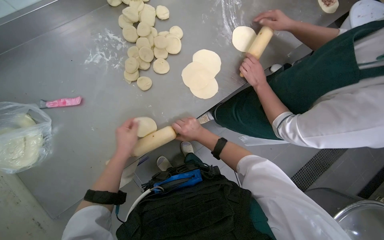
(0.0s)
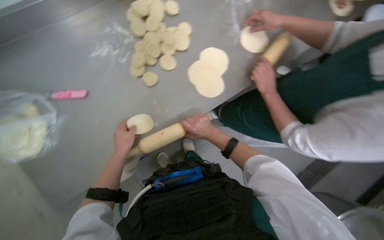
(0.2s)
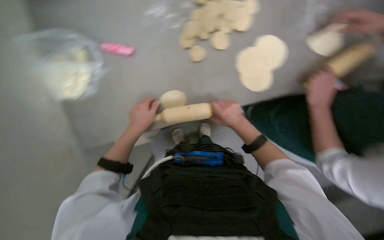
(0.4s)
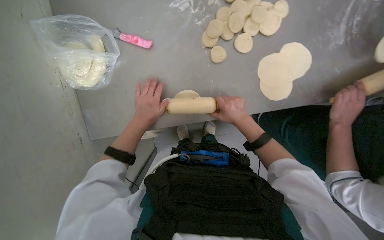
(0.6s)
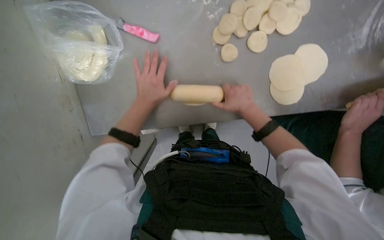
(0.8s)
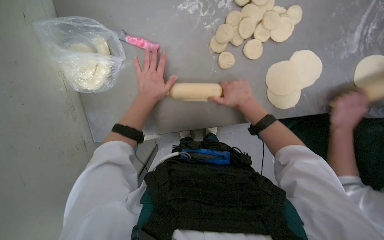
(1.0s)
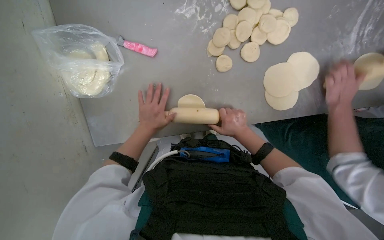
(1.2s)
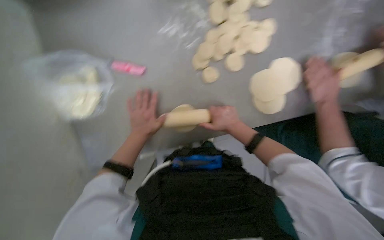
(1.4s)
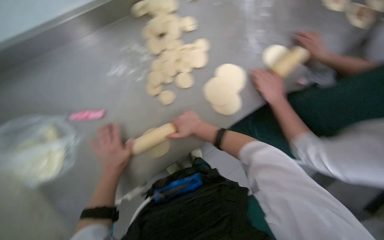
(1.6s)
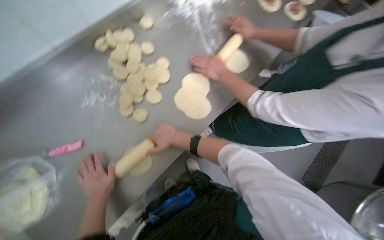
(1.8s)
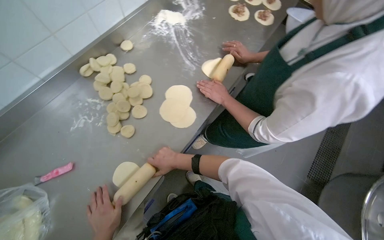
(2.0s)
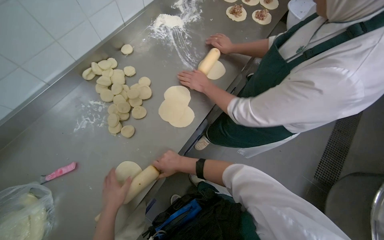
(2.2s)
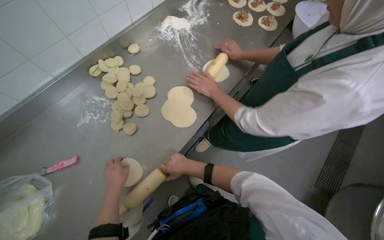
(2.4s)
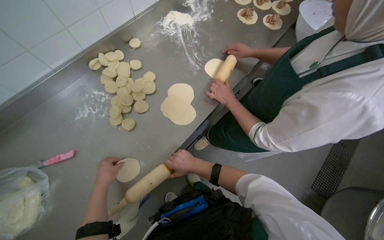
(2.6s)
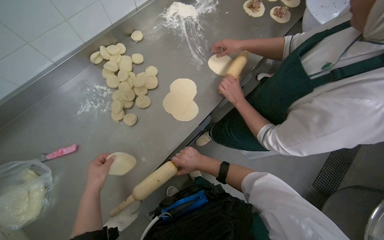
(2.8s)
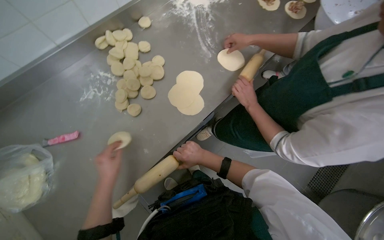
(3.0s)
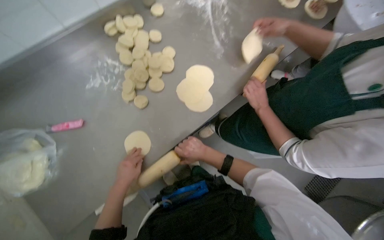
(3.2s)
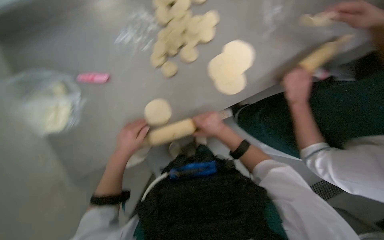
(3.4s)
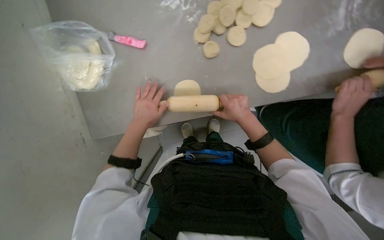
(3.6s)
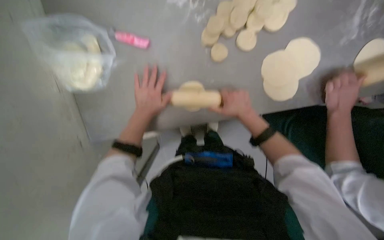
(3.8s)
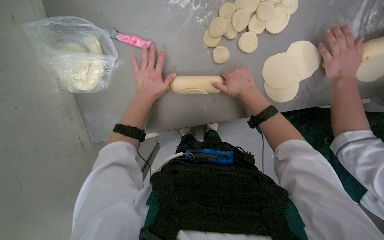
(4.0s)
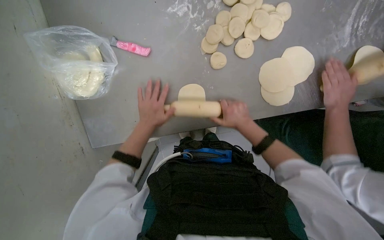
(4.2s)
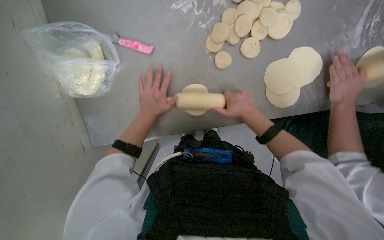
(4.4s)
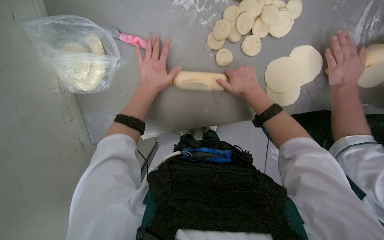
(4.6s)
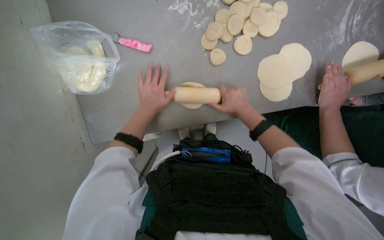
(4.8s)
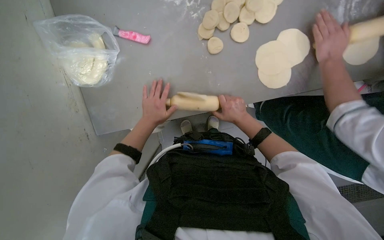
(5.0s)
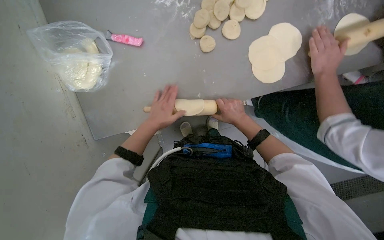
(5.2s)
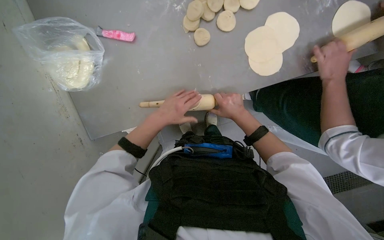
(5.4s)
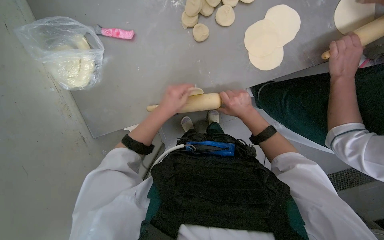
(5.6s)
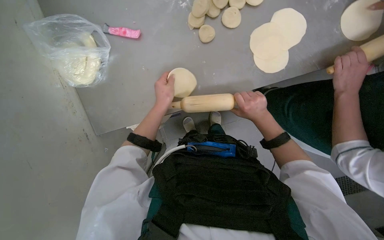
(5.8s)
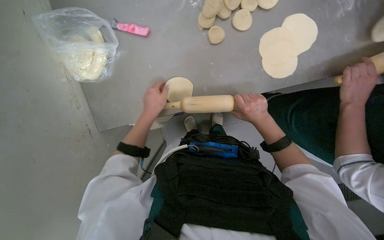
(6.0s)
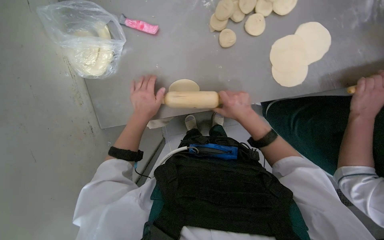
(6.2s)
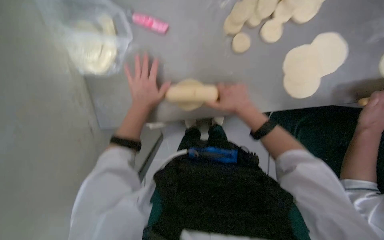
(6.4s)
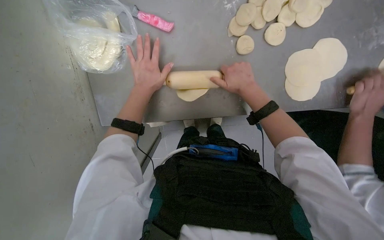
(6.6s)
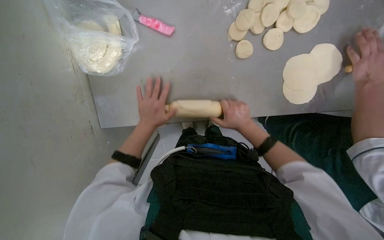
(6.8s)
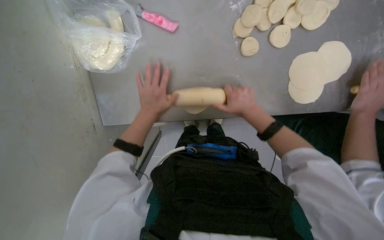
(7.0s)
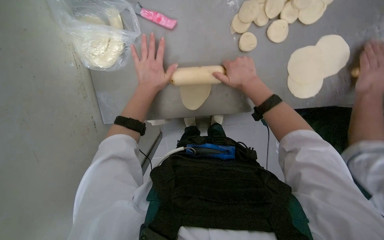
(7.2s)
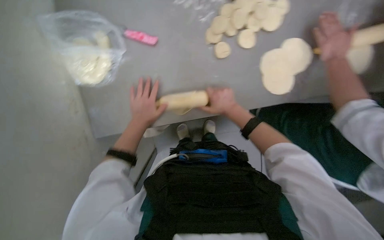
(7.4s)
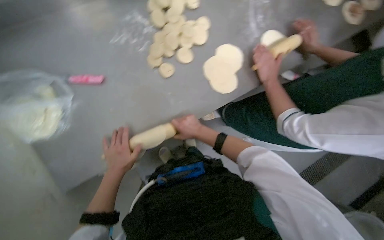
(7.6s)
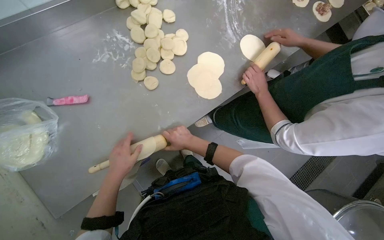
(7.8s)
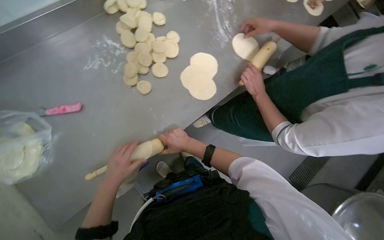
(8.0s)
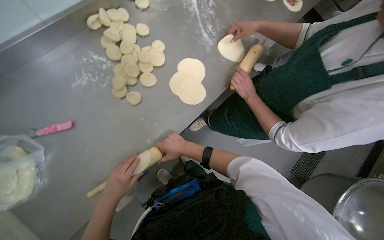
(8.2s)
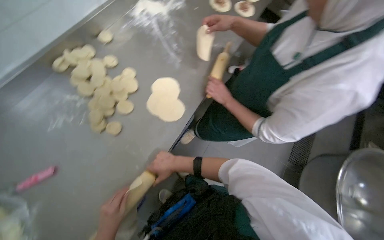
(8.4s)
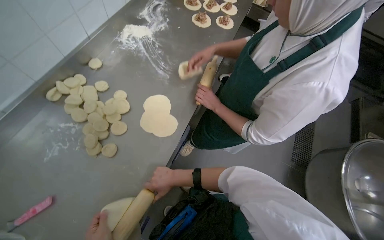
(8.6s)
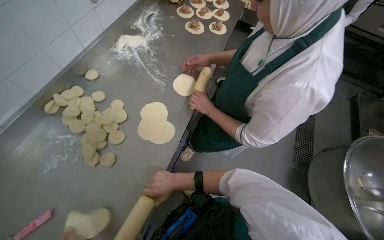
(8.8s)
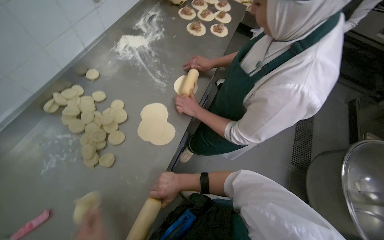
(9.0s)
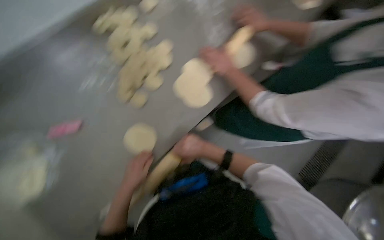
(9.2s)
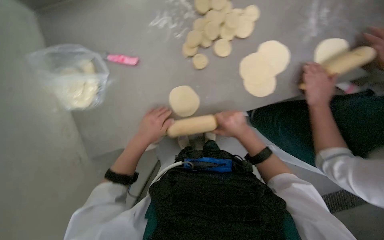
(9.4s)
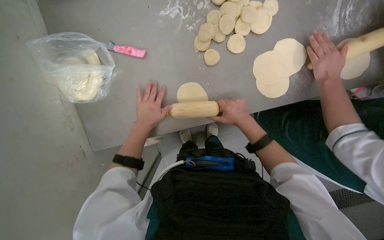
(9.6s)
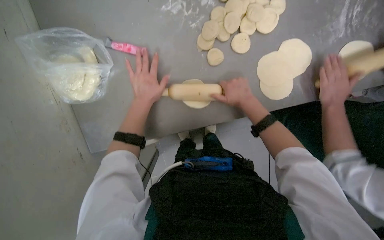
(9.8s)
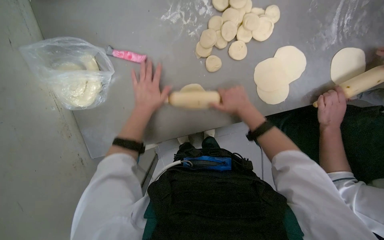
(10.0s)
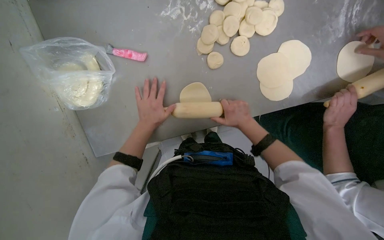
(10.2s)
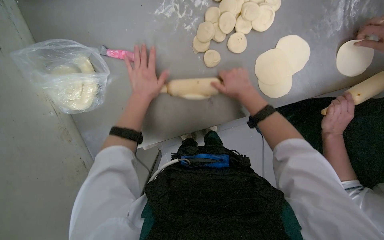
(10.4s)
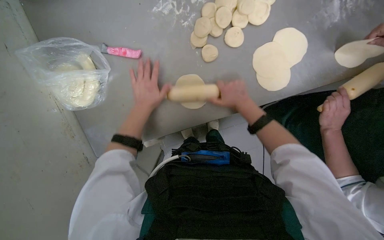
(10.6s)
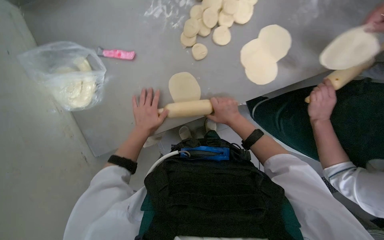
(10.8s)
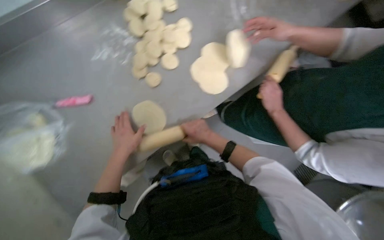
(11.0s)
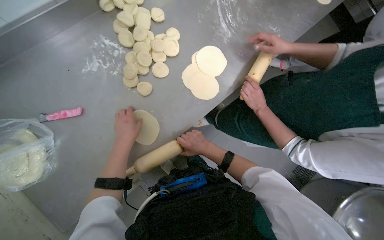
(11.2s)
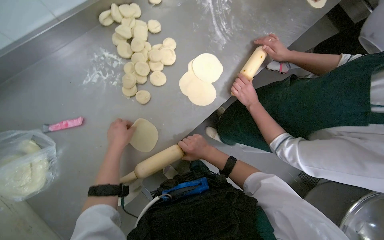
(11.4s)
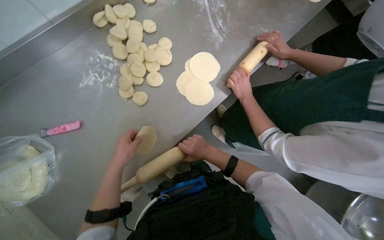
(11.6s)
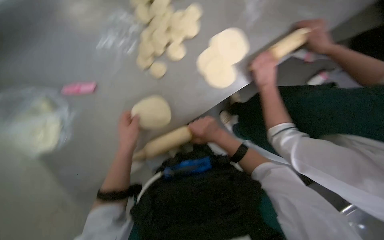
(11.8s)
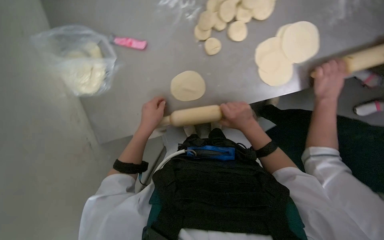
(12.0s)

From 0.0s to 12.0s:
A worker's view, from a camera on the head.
Job: preparing food.
The whole recording: Rolling dough pieces with rolling pin. The worker rolls small pieces of dough into flat circles using a rolling pin on a metal counter.
From 3.0s to 4.4s: The view tilts about 20 degrees downward. Everything in view rotates some 35 degrees clockwise.
From 6.0s to 7.6s: The wearer's head swings roughly 20 degrees to the right.
From 7.6s to 9.0s: The view tilts roughly 15 degrees upward. Everything in view rotates roughly 40 degrees counterclockwise.
From 9.0s to 10.4s: The head rotates approximately 50 degrees to the left. The camera pitches downward, by about 30 degrees.

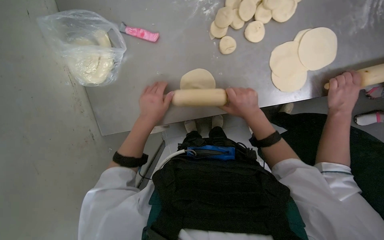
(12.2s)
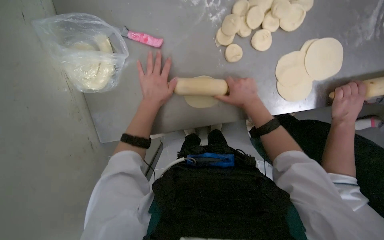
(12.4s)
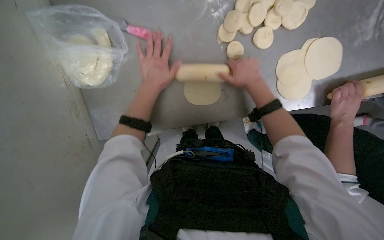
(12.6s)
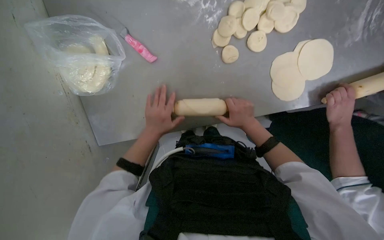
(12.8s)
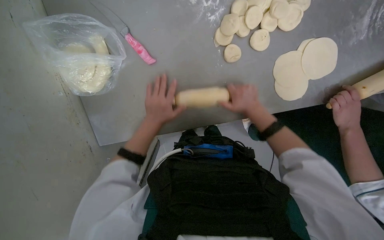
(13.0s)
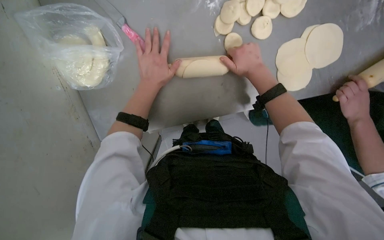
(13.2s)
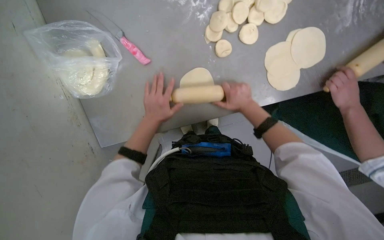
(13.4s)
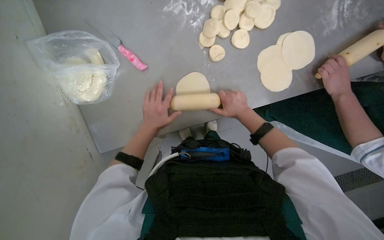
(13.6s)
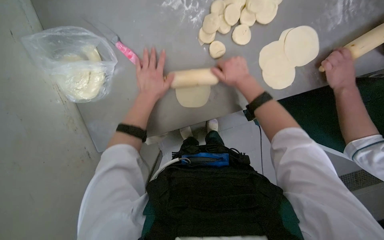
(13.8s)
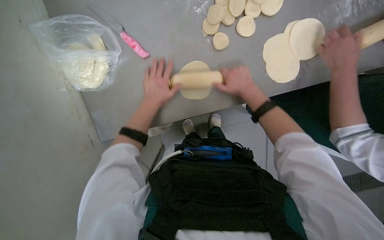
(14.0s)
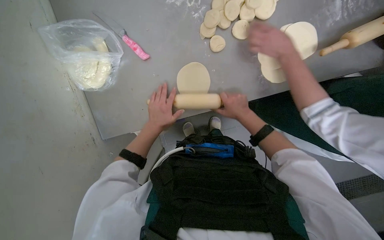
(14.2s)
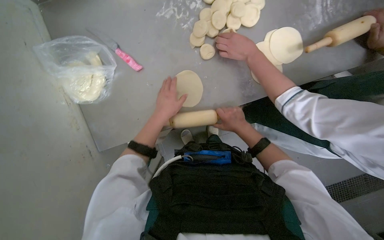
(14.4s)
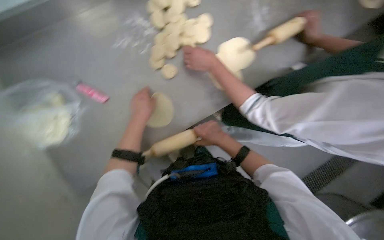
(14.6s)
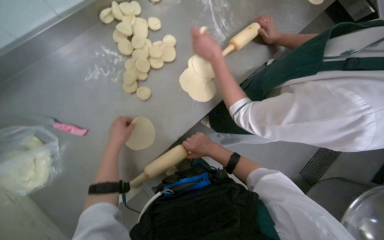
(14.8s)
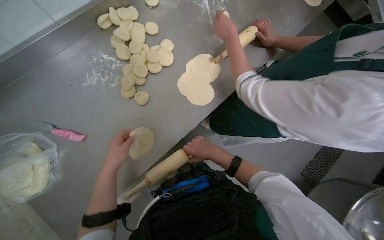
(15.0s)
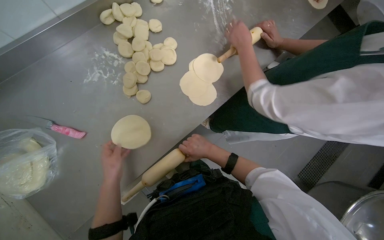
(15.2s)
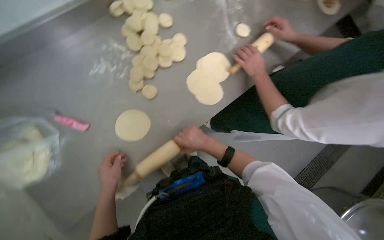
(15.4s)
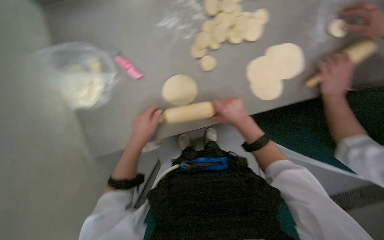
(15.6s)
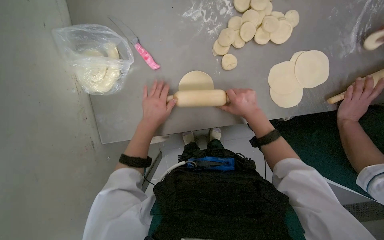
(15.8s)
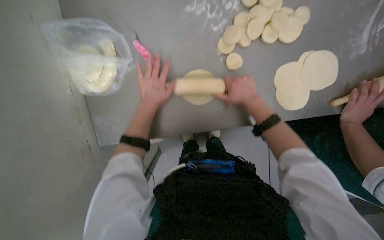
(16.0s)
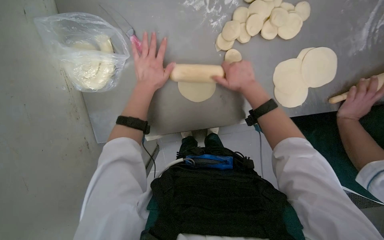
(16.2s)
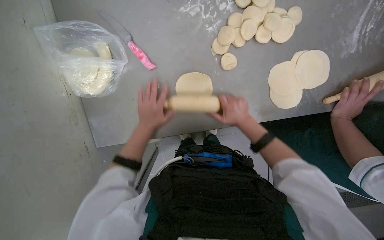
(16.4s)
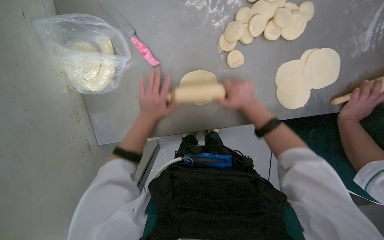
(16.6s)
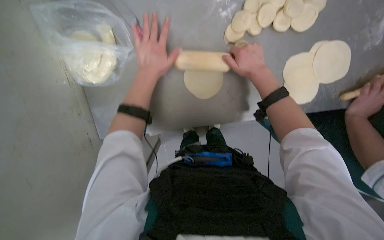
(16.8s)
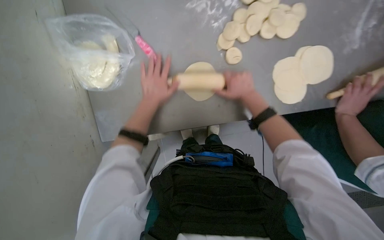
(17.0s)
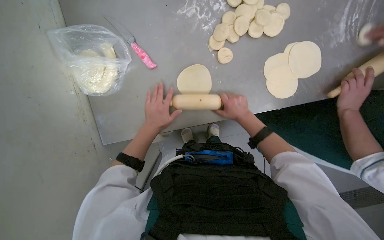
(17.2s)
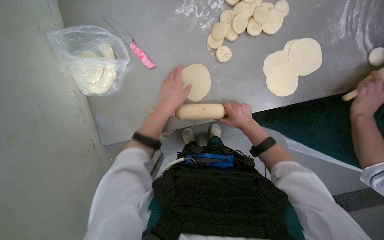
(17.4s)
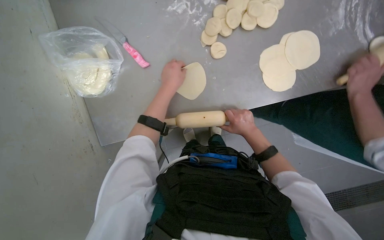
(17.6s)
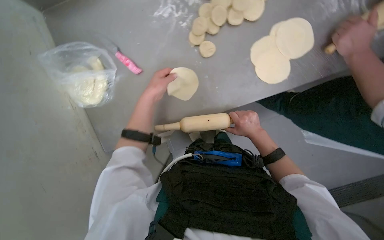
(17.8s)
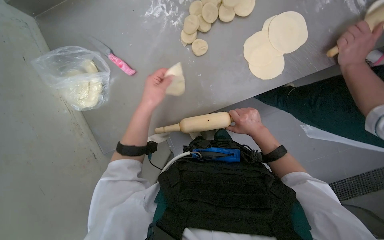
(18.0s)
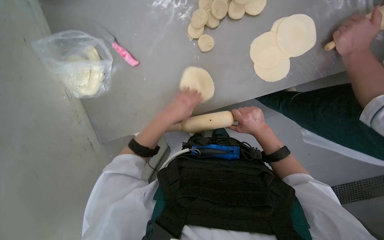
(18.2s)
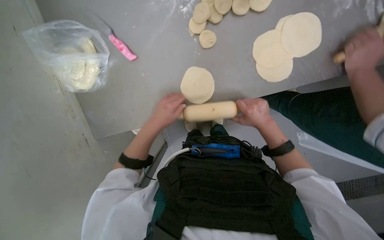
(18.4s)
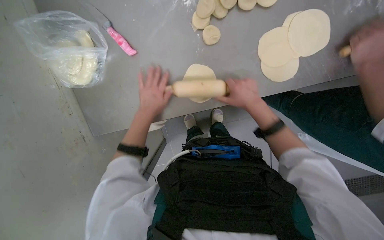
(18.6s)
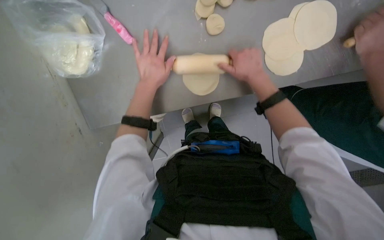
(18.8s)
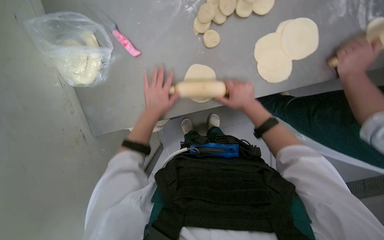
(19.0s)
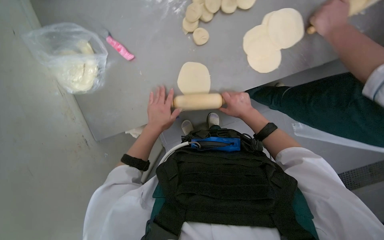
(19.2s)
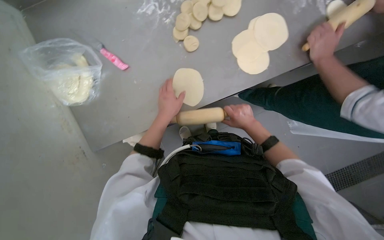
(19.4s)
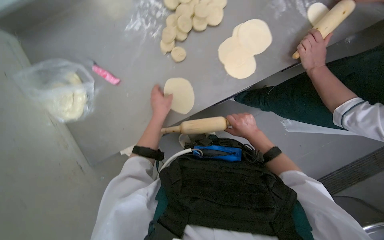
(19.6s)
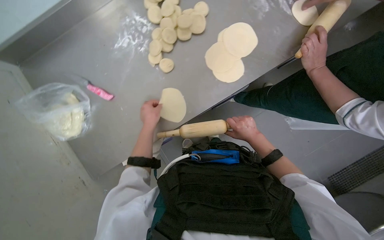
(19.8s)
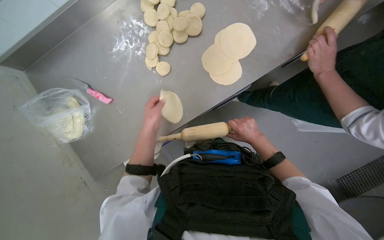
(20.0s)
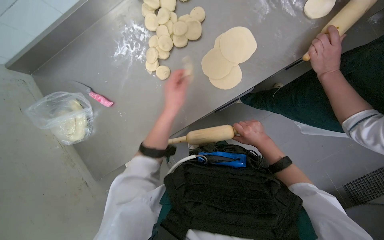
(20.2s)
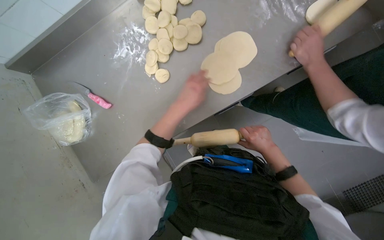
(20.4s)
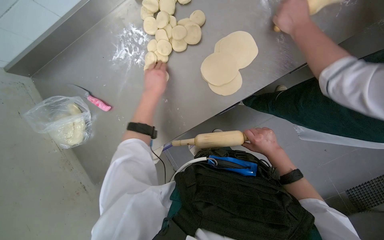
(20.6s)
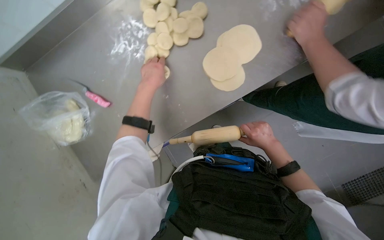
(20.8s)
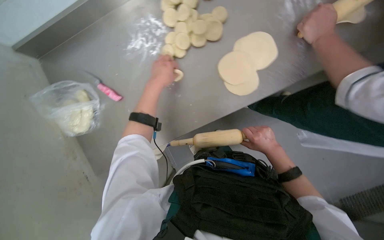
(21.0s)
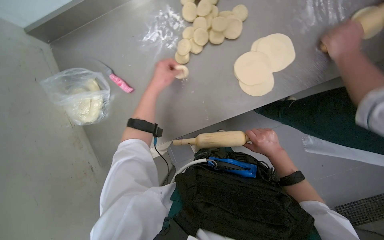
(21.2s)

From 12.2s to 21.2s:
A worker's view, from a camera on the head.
Job: preparing food.
The whole recording: Rolling dough pieces with rolling pin. The worker rolls small pieces of dough into flat circles using a rolling pin on a metal counter.
From 12.2s to 13.8s: The right hand goes up and down the picture, roughly 15 cm each way, reversing 4 times. The left hand moves up and down the picture over approximately 15 cm, changing direction 4 times.
From 15.2s to 16.6s: The view tips downward by some 15 degrees. Everything in view rotates approximately 35 degrees clockwise.
From 16.6s to 18.2s: The right hand is displaced down the picture and to the right by roughly 20 cm, while the left hand moves up and down the picture over some 15 cm, changing direction 3 times.
From 18.2s to 19.8s: The left hand swings nearer and farther, about 15 cm each way, with 2 reversals; the right hand travels up the picture and back again, about 15 cm each way.
From 19.8s to 21.2s: The left hand shifts roughly 15 cm up the picture.
